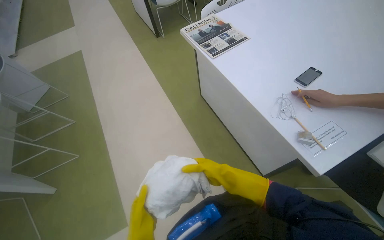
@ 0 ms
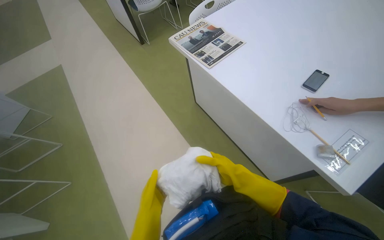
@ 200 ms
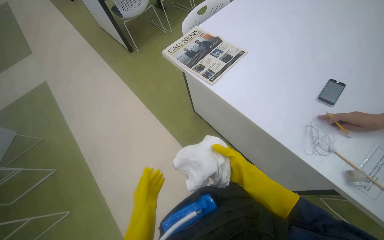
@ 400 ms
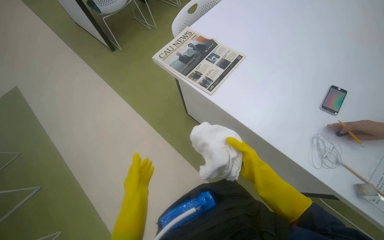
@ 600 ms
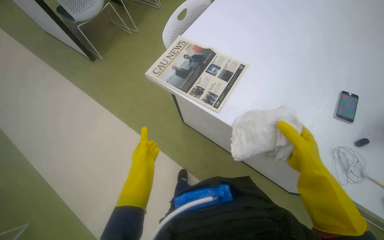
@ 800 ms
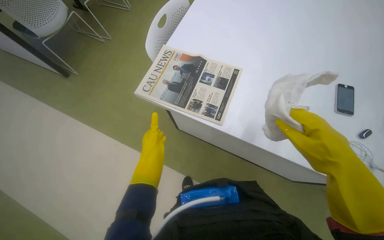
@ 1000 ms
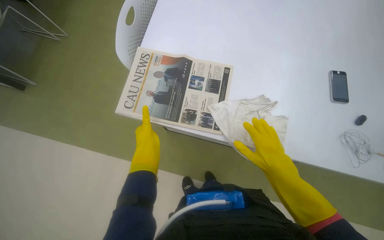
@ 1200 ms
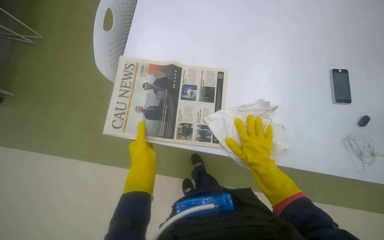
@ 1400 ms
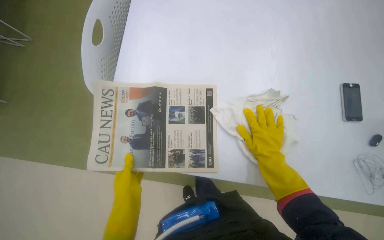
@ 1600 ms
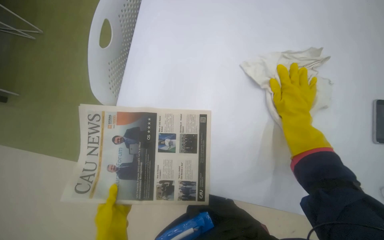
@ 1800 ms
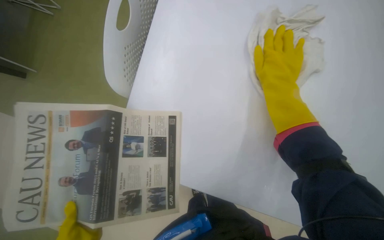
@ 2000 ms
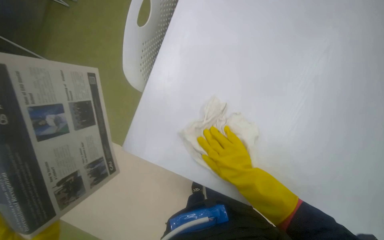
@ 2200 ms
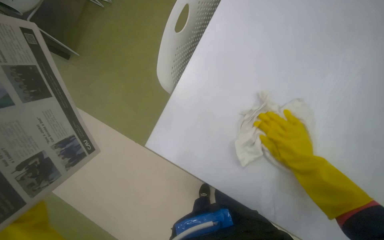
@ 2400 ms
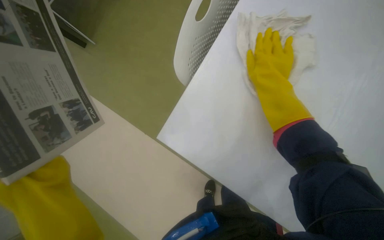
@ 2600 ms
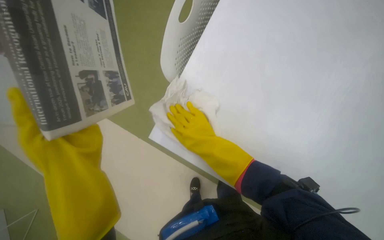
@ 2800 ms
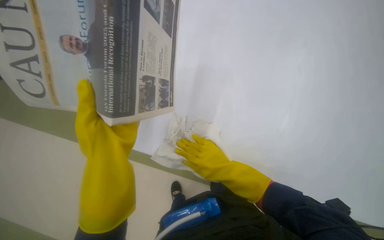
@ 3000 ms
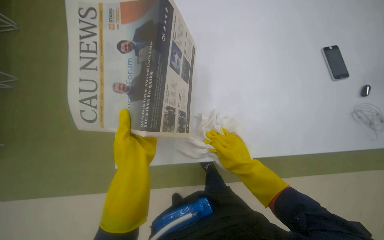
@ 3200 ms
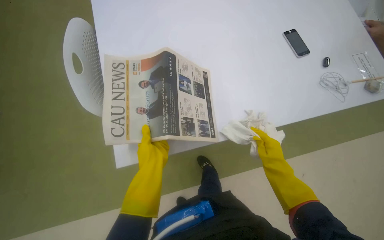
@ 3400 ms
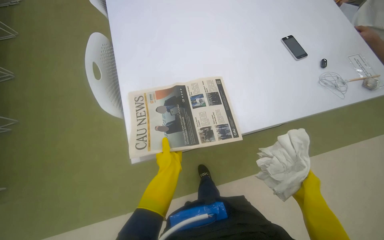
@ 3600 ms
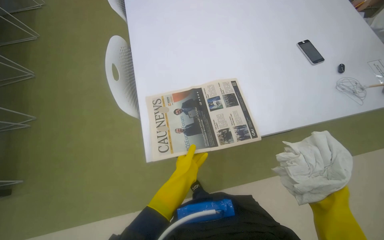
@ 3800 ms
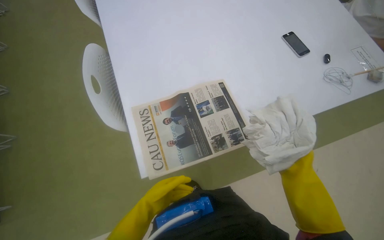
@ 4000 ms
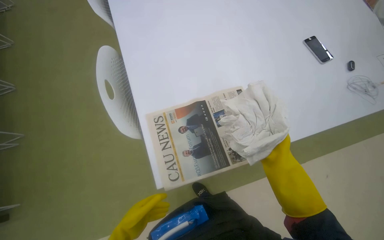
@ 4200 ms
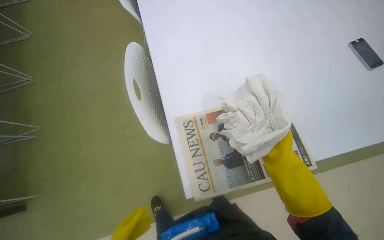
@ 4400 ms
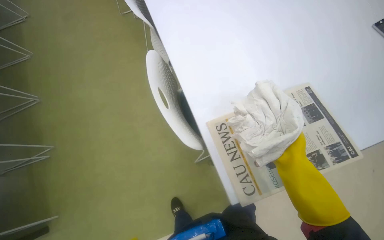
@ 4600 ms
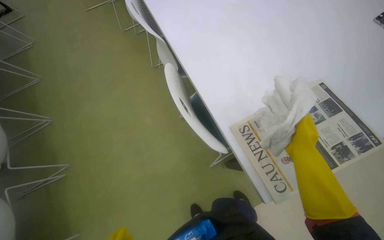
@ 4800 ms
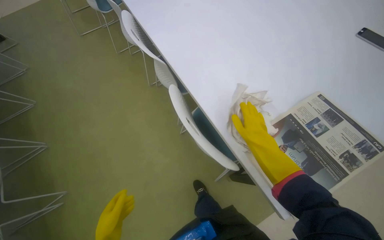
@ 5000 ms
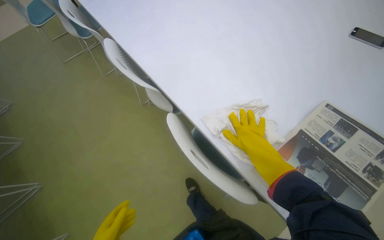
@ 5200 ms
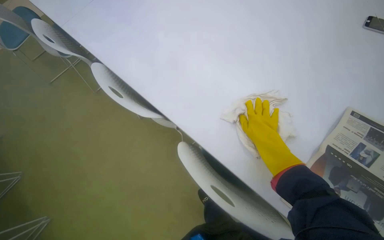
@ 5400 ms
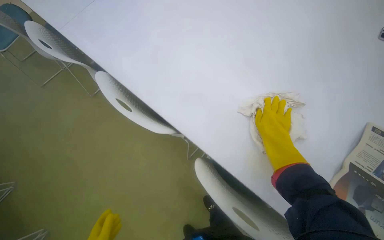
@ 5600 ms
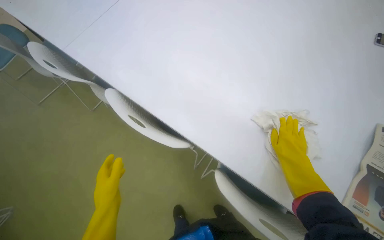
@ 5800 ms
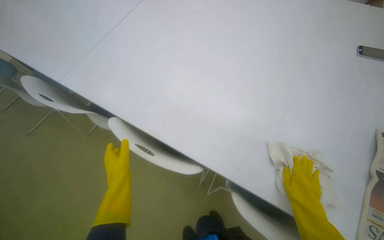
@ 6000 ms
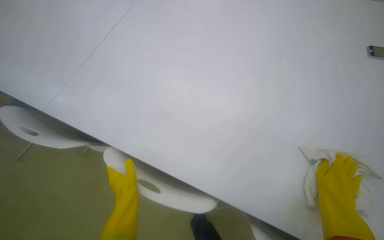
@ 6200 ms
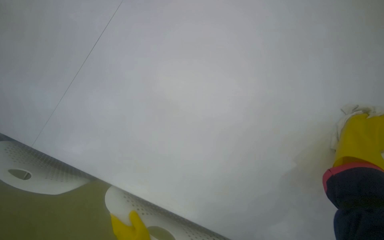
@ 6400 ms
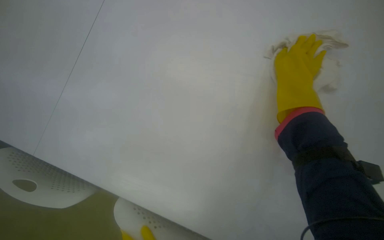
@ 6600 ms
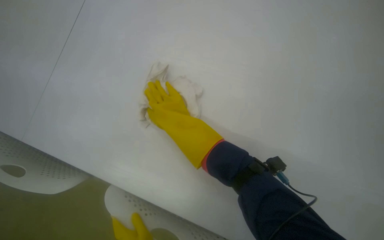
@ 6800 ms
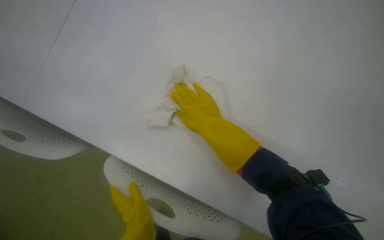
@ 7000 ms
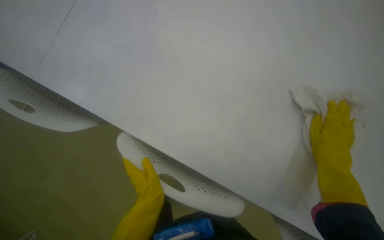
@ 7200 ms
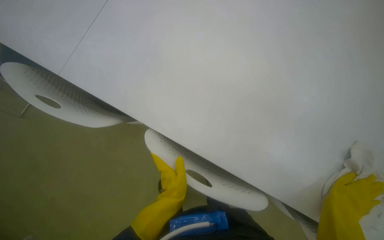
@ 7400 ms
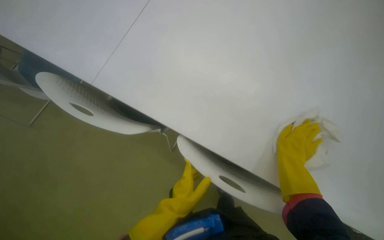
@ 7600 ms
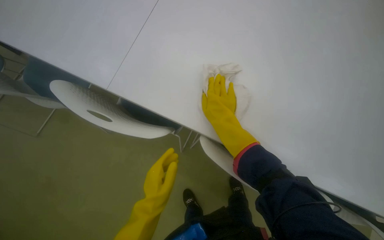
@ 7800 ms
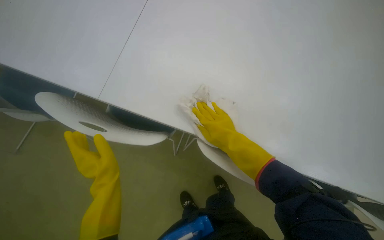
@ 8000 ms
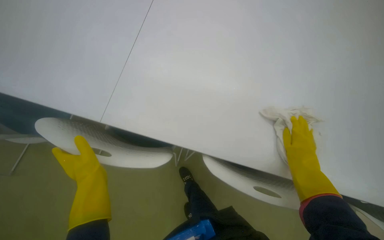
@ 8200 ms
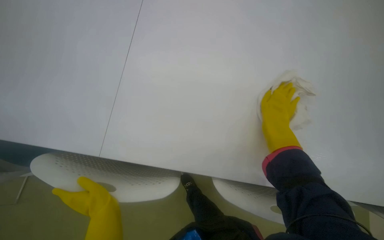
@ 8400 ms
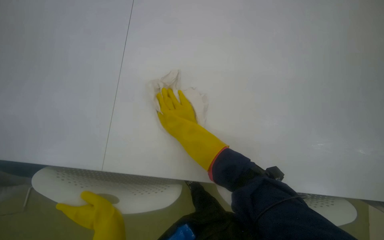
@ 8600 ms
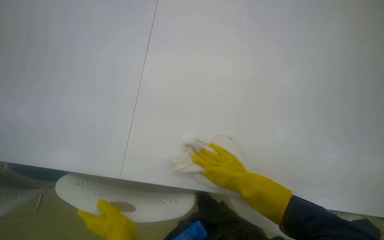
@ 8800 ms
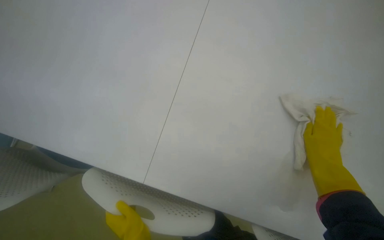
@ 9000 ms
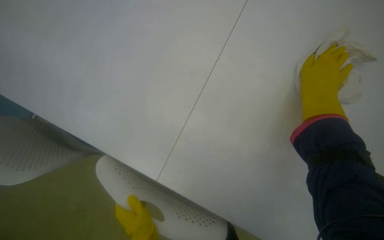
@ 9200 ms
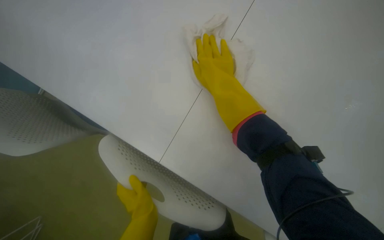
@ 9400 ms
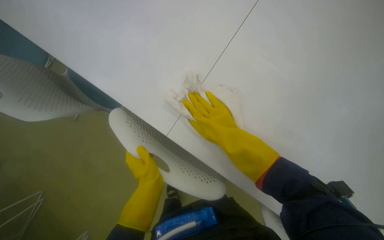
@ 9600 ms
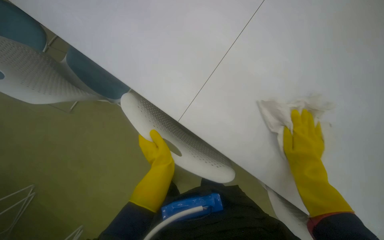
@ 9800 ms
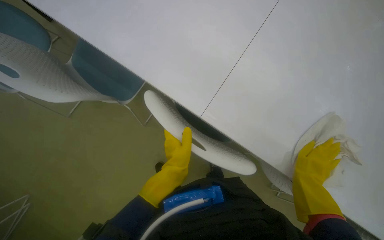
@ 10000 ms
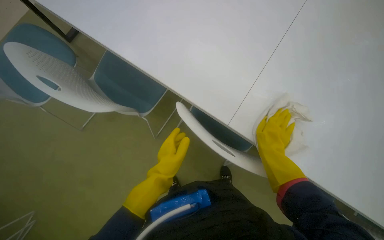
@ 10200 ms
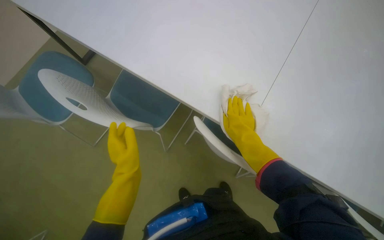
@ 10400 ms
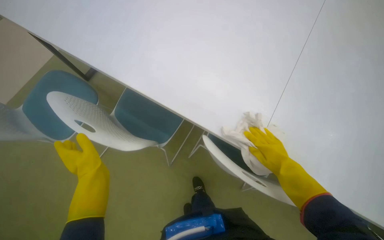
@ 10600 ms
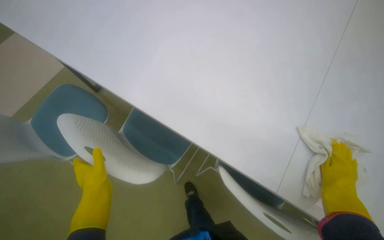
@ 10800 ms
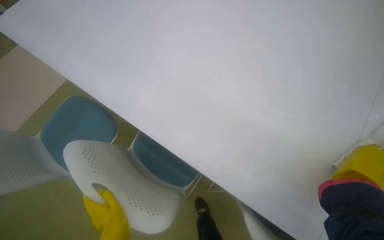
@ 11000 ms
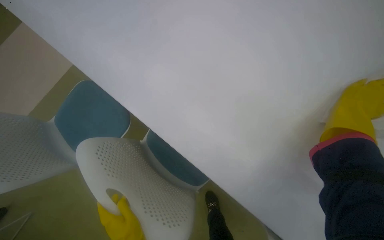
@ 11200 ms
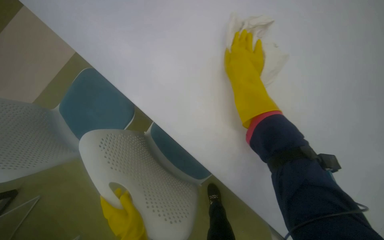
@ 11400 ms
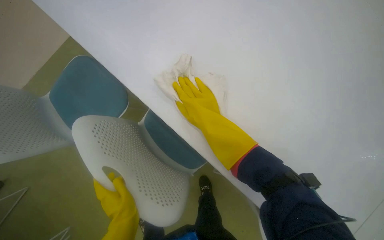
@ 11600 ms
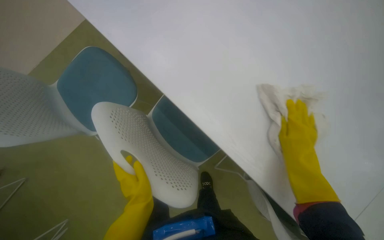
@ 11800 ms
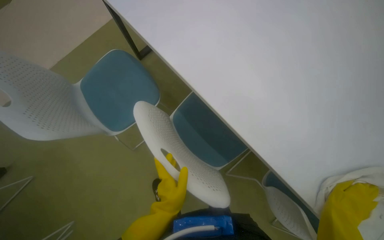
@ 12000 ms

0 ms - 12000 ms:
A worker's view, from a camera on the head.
Job: wiping surfaces.
The whole recording: Cleaning table surface. The worker wipes the table surface with a cloth.
0 ms - 1600 ms: The camera travels roughly 90 cm. The wearer's head swings some 55 degrees to the right. The view tilts approximately 15 degrees downward.
3000 ms - 4400 ms: The wearer looks roughly 15 degrees further upward.
4400 ms - 6000 ms: The head travels approximately 70 cm. The wearer's head swings some 45 degrees to the right. The camera pitches upward, by approximately 10 degrees.
6000 ms - 7600 ms: The wearer looks about 25 degrees further downward. The scene rotates counterclockwise by some 30 degrees.
7600 ms - 9000 ms: The right hand moves left and right over some 40 cm, changing direction 3 times.
9000 ms - 10400 ms: The right hand swings left and right, some 35 cm each way, with 2 reversals.

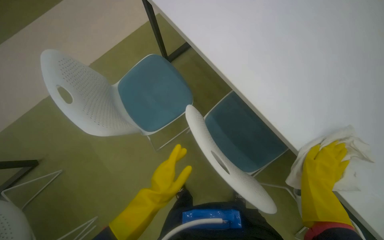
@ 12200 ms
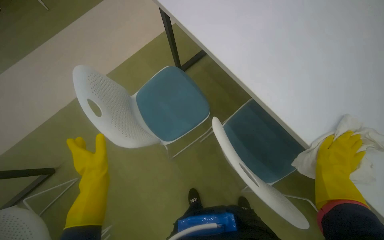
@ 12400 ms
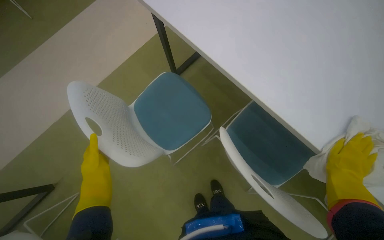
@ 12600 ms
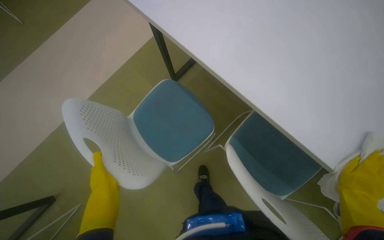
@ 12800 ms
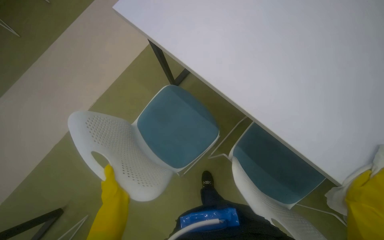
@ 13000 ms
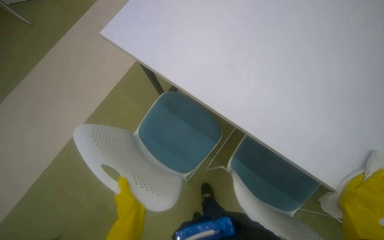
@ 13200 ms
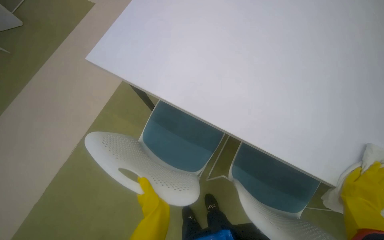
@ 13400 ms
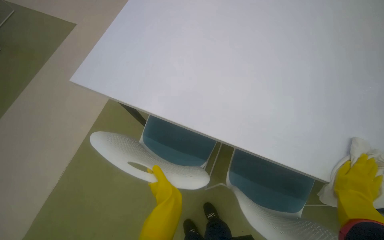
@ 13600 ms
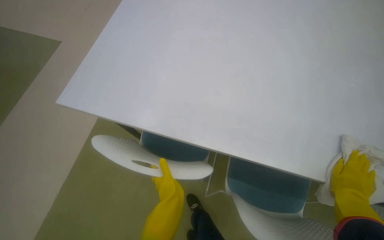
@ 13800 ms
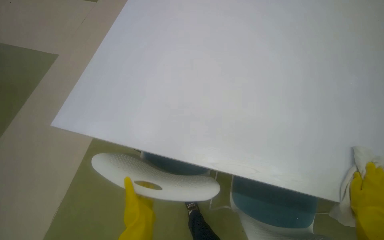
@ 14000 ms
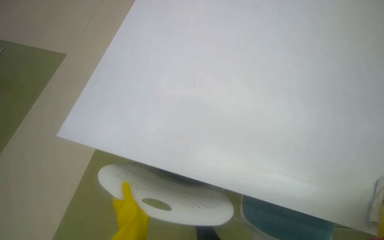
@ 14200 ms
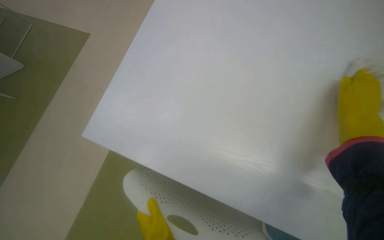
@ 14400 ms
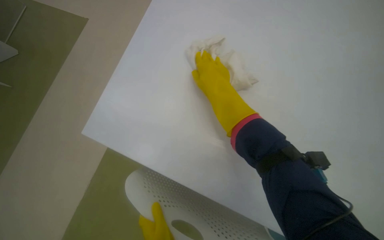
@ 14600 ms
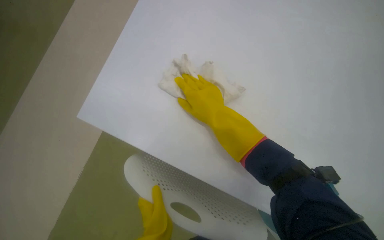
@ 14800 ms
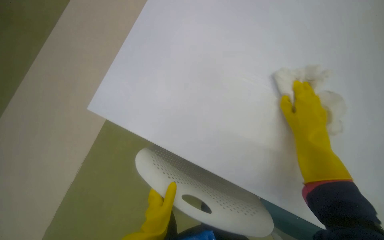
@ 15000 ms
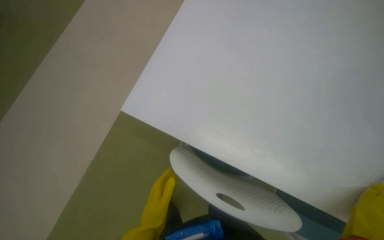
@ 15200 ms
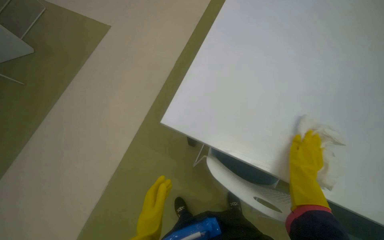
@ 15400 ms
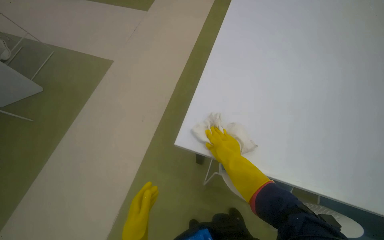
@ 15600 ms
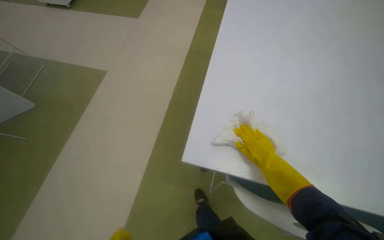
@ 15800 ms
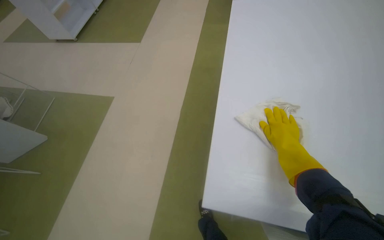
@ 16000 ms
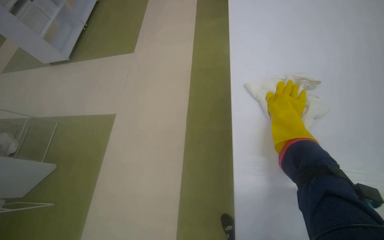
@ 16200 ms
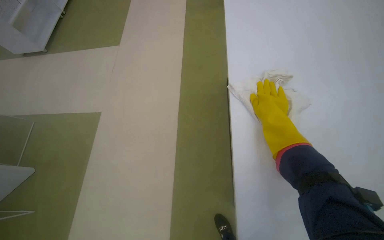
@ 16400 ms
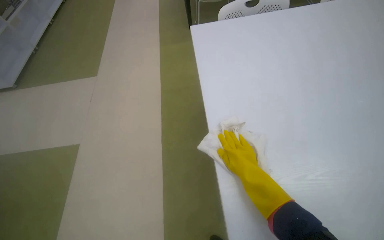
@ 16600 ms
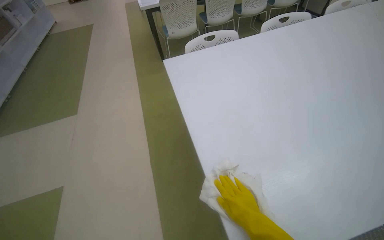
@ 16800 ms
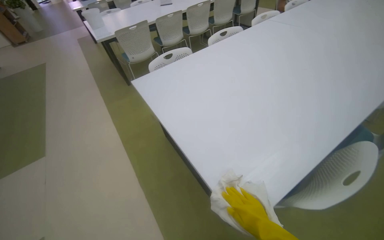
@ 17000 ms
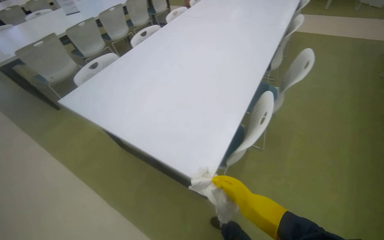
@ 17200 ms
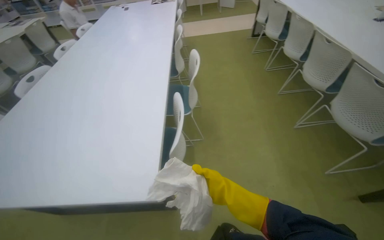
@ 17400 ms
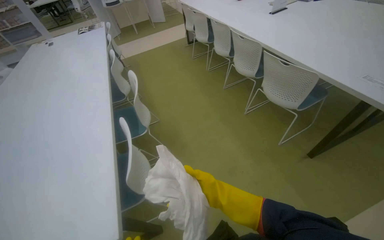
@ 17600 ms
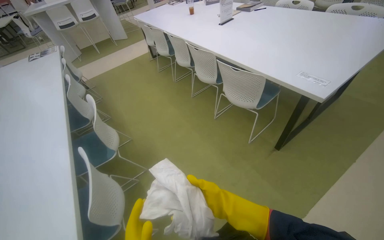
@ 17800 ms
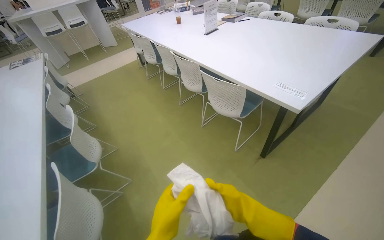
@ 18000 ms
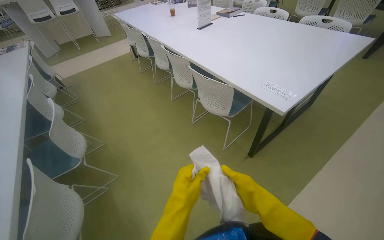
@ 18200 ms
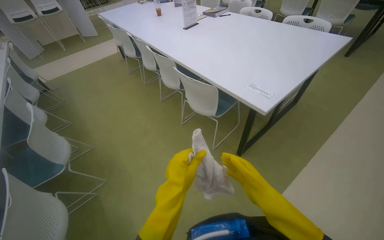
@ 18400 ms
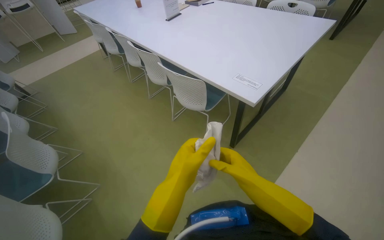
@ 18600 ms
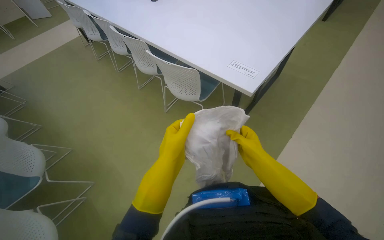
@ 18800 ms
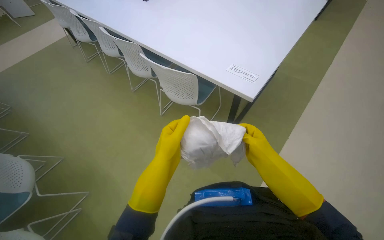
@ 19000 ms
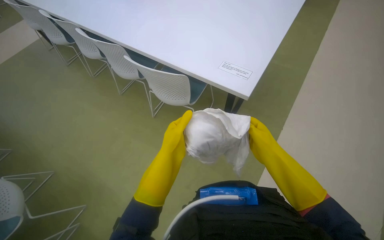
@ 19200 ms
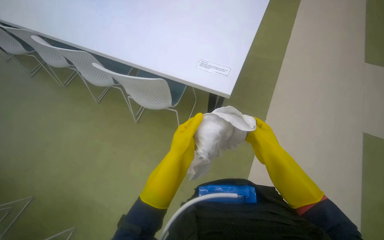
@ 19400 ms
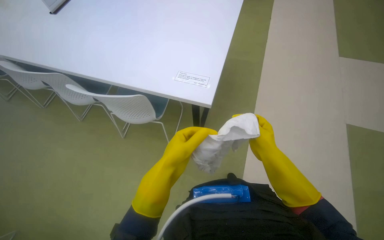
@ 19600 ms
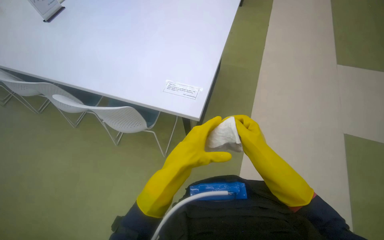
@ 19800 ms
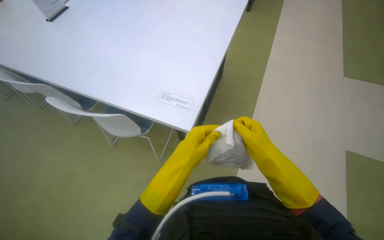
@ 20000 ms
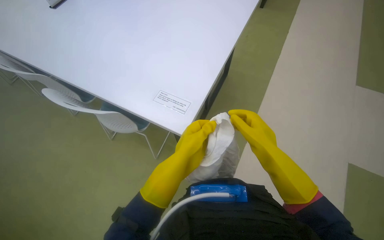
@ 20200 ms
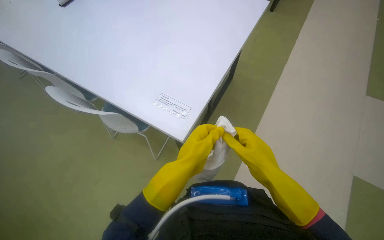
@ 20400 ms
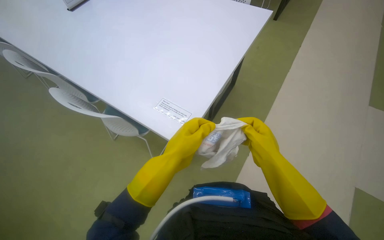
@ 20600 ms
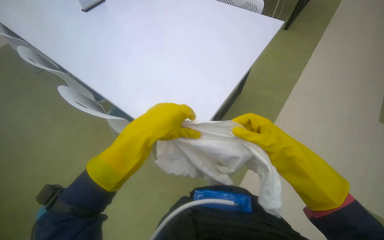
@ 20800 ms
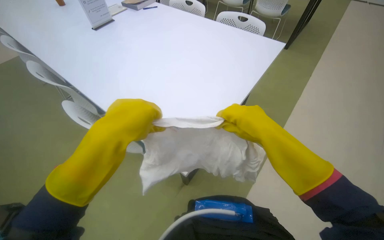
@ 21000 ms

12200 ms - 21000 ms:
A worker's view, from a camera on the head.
Job: wiping surfaces.
The whole recording: Cleaning table surface. The worker wipes the table surface with a cloth.
12200 ms - 13600 ms: The wearer looks roughly 15 degrees further upward.
13600 ms - 15200 ms: The wearer's head swings approximately 15 degrees to the right.
15200 ms - 16600 ms: The head travels roughly 60 cm. The scene turns roughly 25 degrees counterclockwise in the picture.
16600 ms - 18000 ms: The camera is carried about 80 cm. The head rotates about 120 degrees to the right. The view tips upward by roughly 30 degrees.
18000 ms - 19600 ms: The wearer looks about 35 degrees further to the right. The right hand shifts about 40 cm to the right, up the picture and farther from the camera.
19600 ms - 21000 ms: The hands both shift up the picture by roughly 30 cm.
